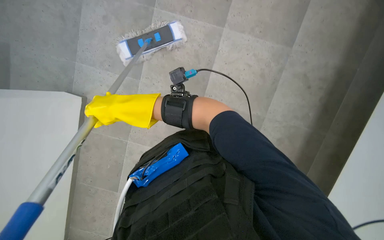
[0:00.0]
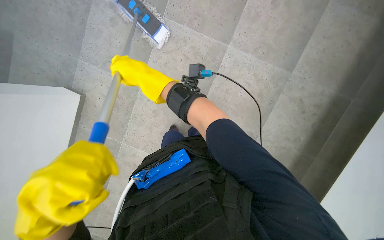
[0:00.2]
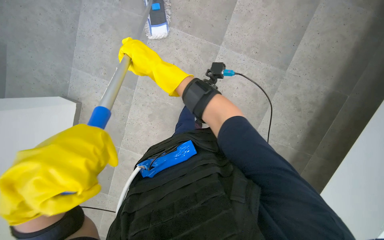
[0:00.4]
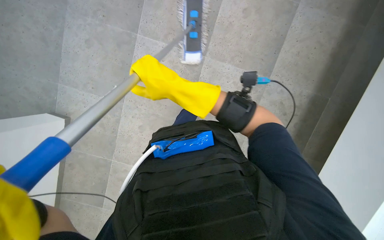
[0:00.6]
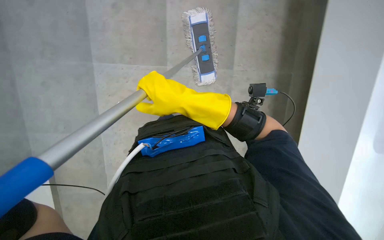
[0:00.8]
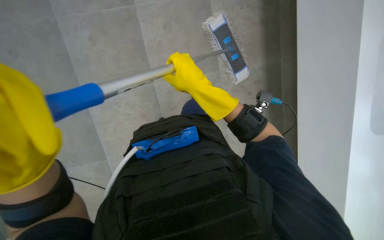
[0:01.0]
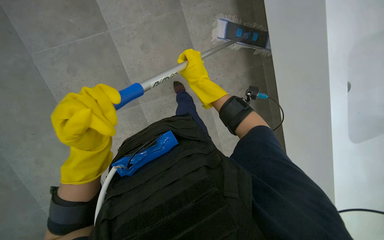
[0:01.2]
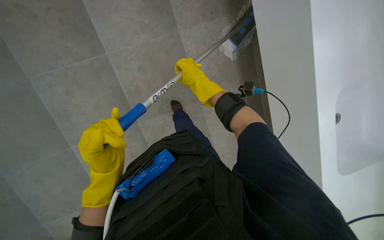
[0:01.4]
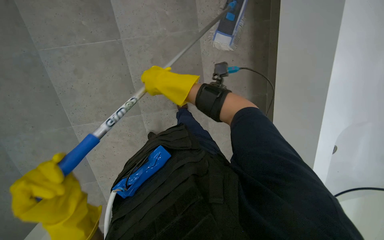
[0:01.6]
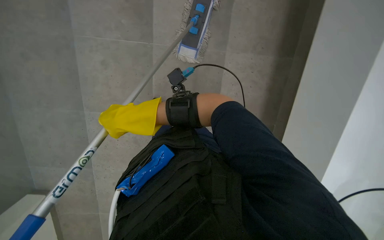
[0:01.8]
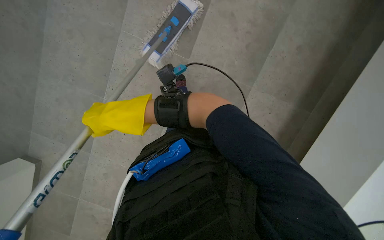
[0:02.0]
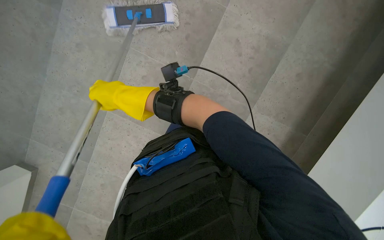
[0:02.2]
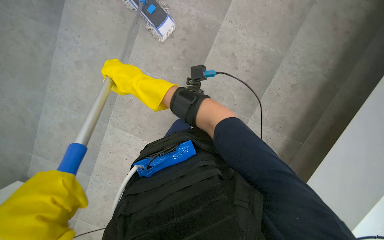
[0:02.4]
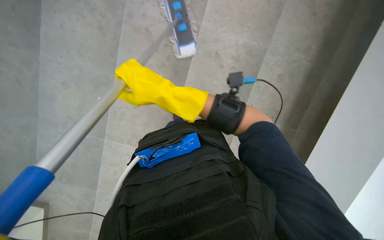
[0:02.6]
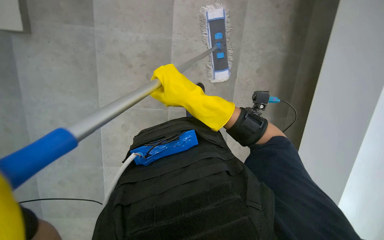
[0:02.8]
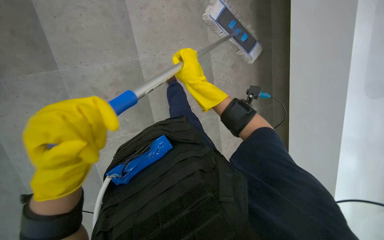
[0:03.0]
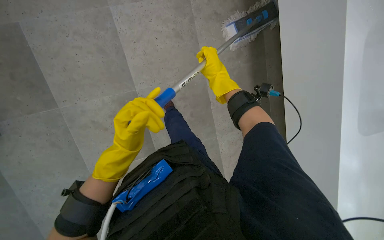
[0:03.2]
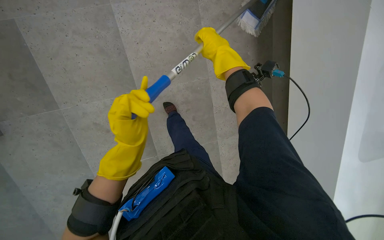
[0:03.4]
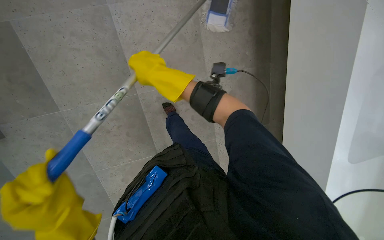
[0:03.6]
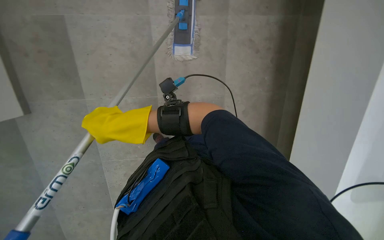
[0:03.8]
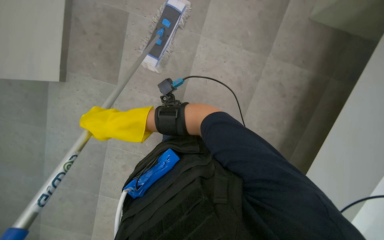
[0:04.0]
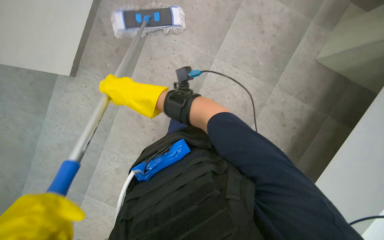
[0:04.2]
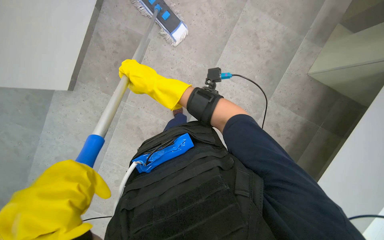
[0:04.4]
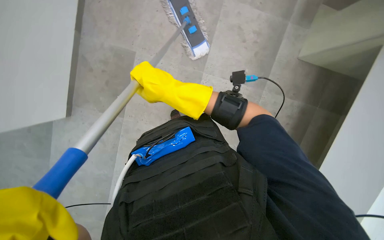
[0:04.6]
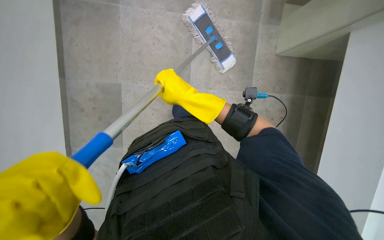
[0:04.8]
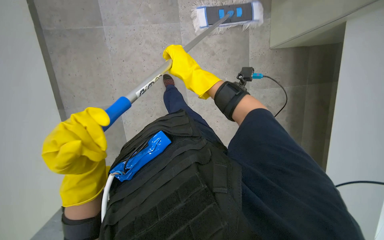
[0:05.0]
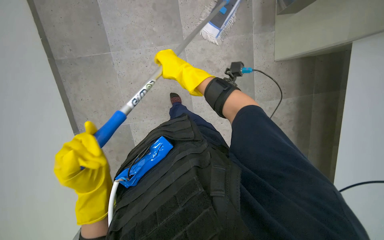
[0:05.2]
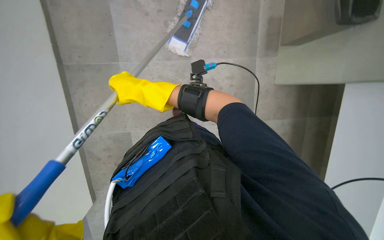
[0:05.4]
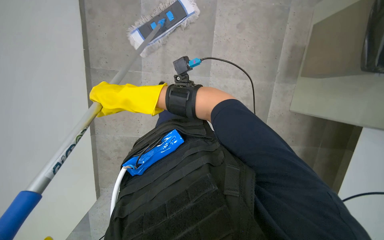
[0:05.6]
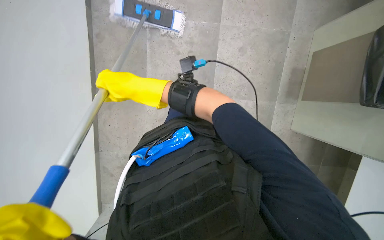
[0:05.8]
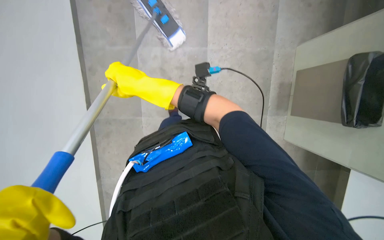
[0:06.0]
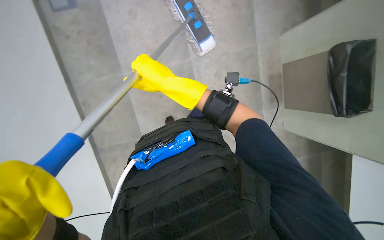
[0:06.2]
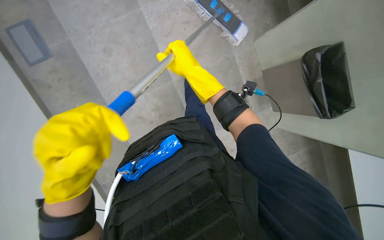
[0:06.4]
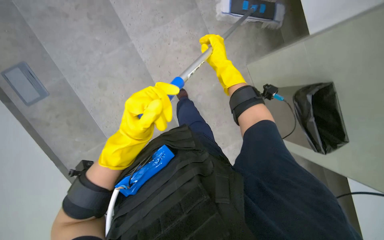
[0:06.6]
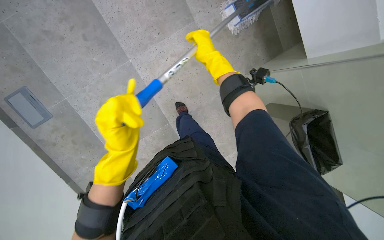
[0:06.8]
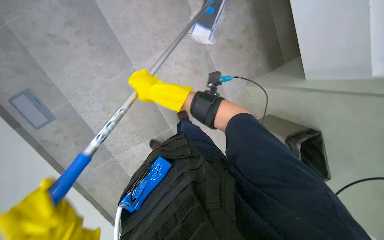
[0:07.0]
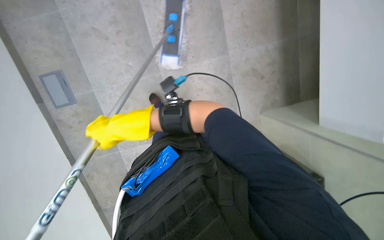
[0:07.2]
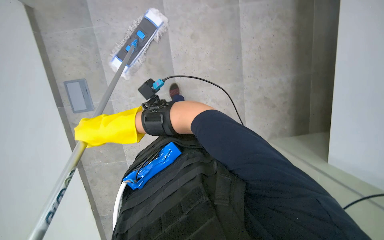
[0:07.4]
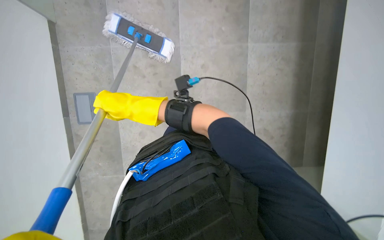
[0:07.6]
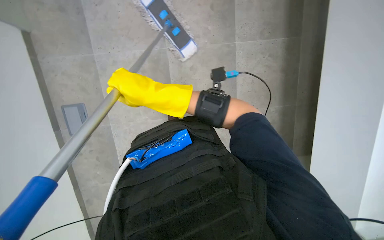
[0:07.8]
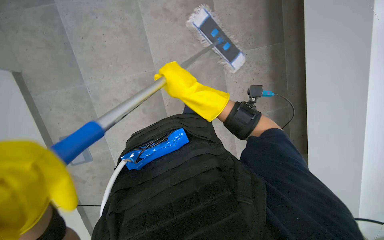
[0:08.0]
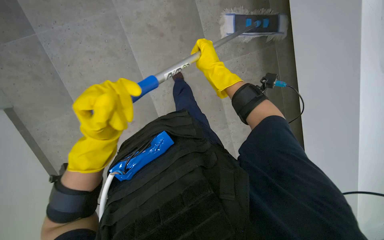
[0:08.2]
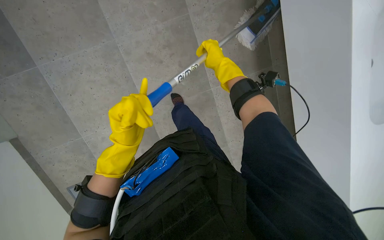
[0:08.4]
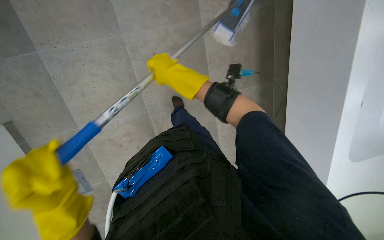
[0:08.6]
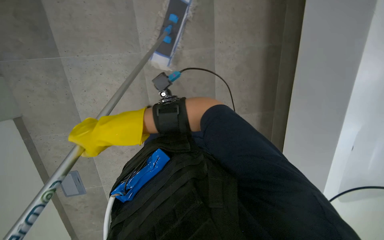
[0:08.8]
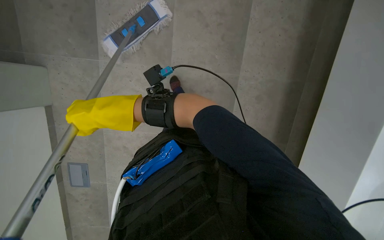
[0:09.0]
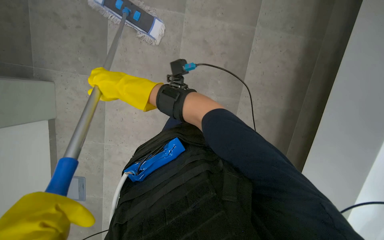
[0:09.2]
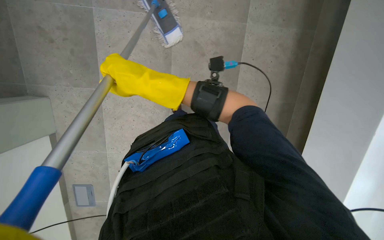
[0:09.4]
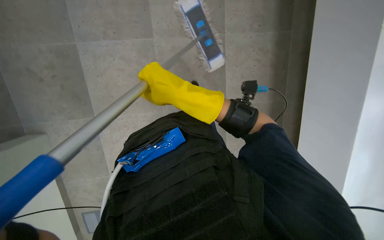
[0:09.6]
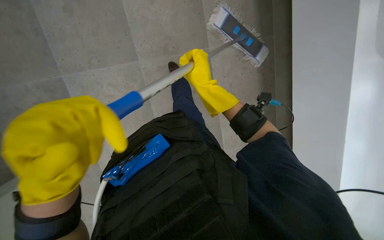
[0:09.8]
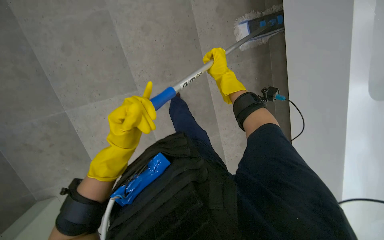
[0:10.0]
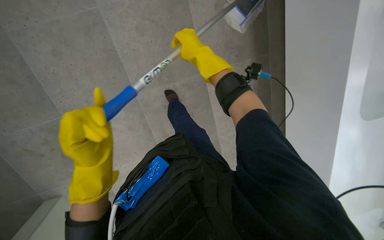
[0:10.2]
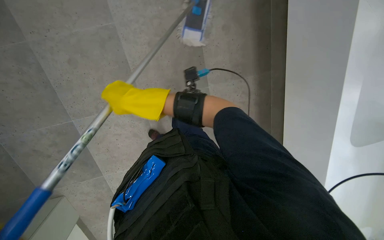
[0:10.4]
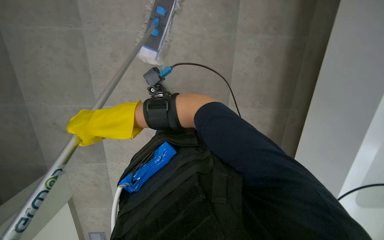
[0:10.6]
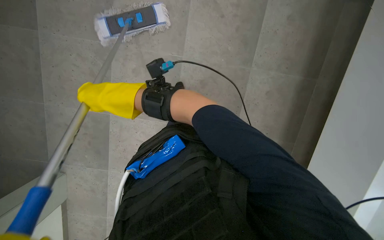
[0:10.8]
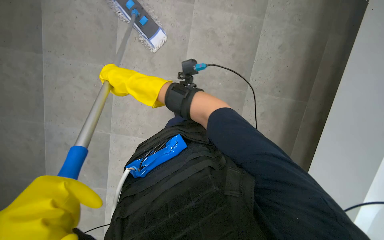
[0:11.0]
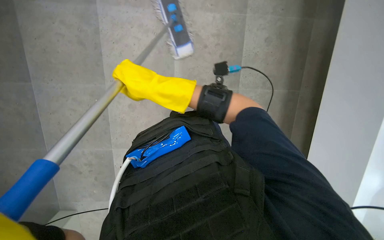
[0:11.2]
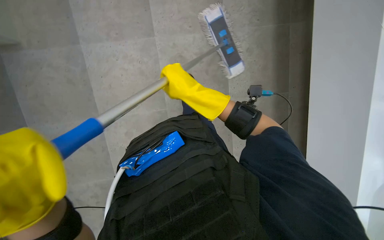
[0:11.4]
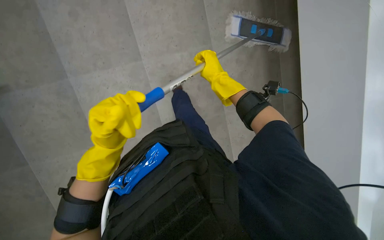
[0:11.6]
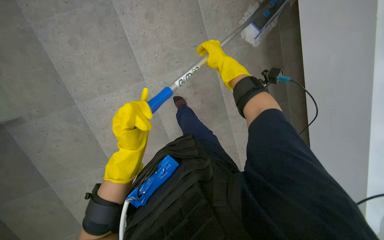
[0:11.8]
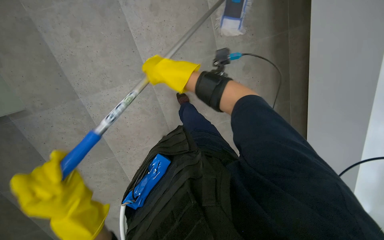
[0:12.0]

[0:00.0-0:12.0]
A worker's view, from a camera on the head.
Job: mopping floor.
The whole recording: Mopping tiled floor. The worker mops the tiled floor with a long-handled mop.
0:00.0 to 0:01.6: The wearer looks some 20 degrees further upward. Everything in view rotates about 25 degrees counterclockwise. The right hand moves to the right and up the picture, roughly 40 cm.
0:01.6 to 0:03.0: The wearer looks roughly 10 degrees further upward. The right hand heads to the right, covering some 15 cm.
0:03.0 to 0:04.4: The camera pitches upward, by approximately 15 degrees. The right hand moves left and right over about 30 cm, changing direction 2 times.
0:06.0 to 0:07.6: The camera pitches upward, by some 15 degrees. The right hand travels to the right and back again, approximately 20 cm each way.
0:09.0 to 0:10.4: The wearer looks about 20 degrees further upward.
0:10.4 to 0:12.0: The right hand swings left and right, roughly 35 cm each way, with 2 reversals.

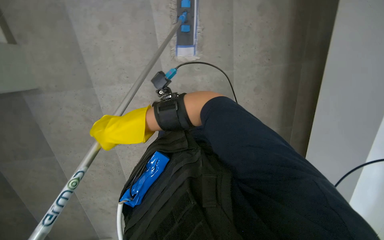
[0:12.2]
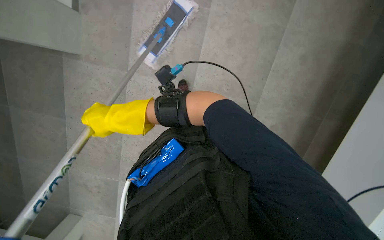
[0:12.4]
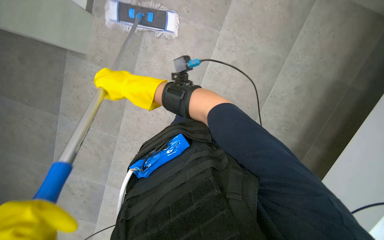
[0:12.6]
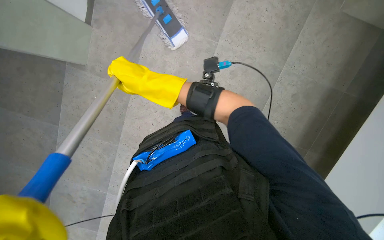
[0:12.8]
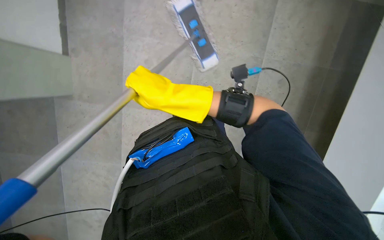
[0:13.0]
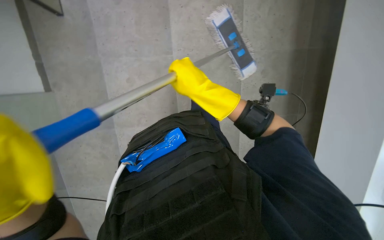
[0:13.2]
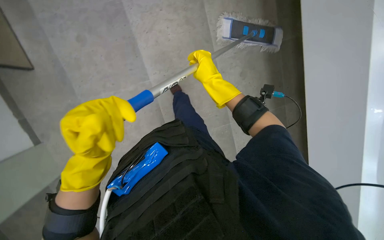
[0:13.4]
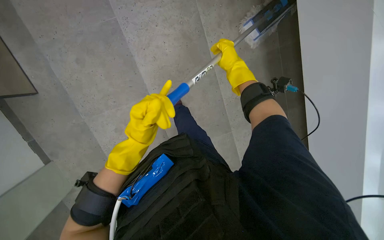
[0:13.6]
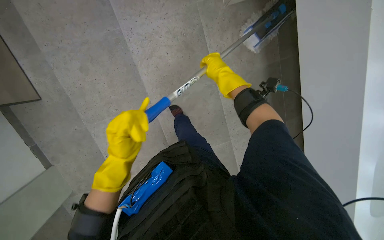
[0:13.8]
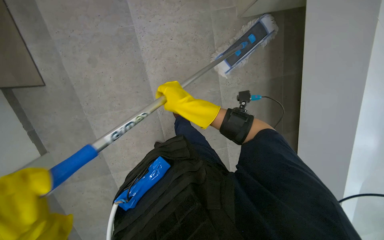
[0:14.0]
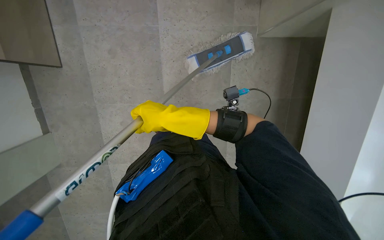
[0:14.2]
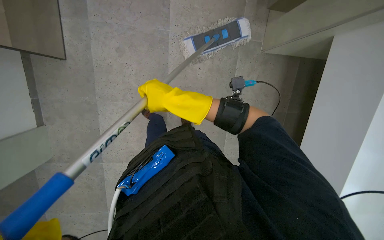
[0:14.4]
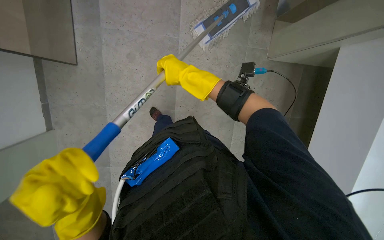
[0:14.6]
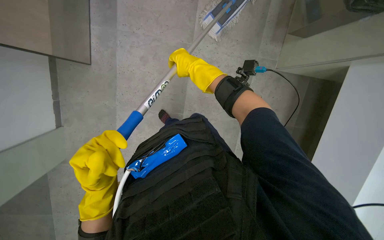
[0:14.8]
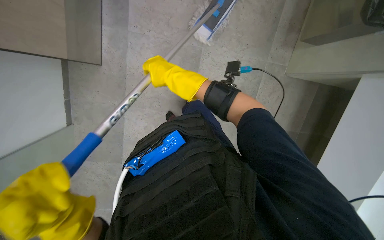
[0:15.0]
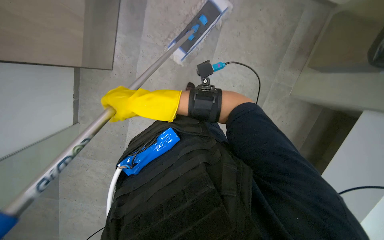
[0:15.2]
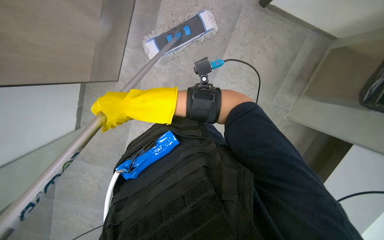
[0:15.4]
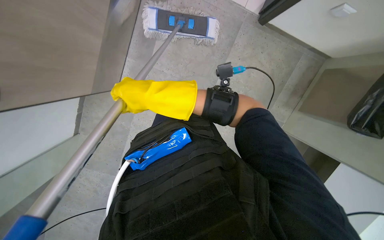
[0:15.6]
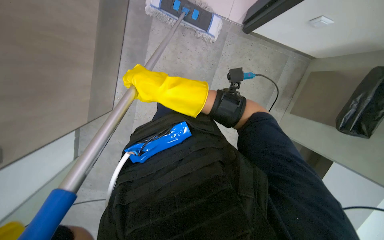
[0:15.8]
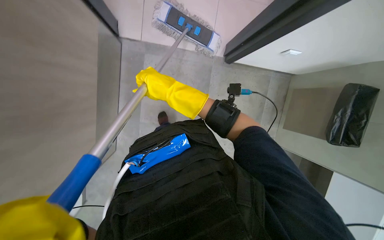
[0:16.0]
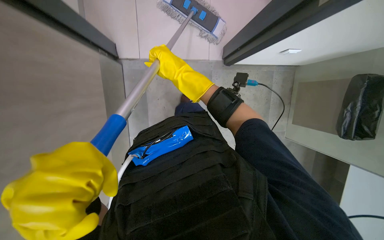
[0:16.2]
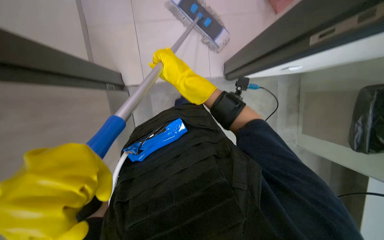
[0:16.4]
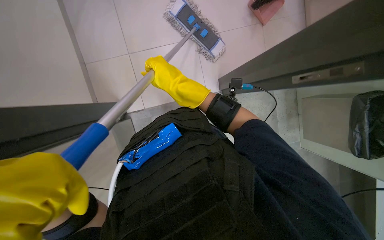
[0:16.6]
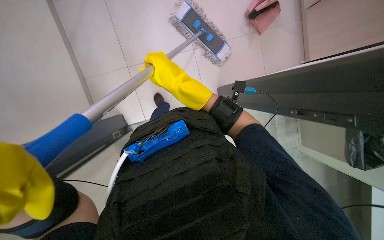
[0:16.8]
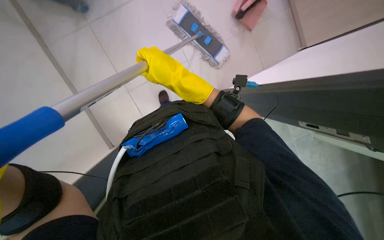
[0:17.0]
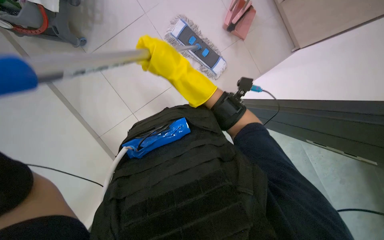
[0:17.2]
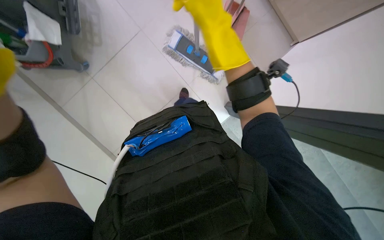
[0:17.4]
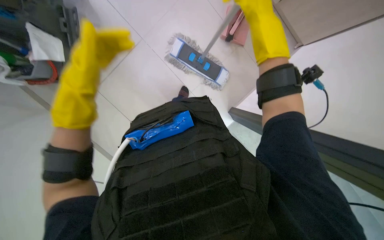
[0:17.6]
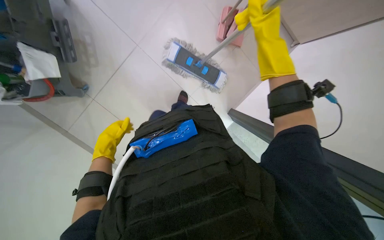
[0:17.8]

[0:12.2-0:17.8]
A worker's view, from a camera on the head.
Job: mopping floor.
The whole recording: Mopping tiled floor. The worker mops the tiled floor with a long-handled mop.
0:13.6 to 0:15.0: The wearer looks roughly 15 degrees further upward. The scene rotates clockwise by some 25 degrees. The right hand goes about 35 cm to the left.
0:16.4 to 0:17.8: The wearer looks some 15 degrees further upward. The right hand shifts about 25 cm to the right and nearer to the camera.

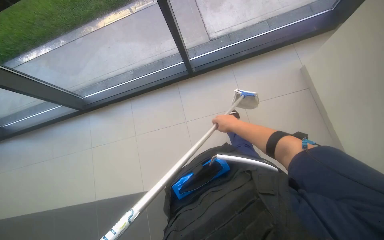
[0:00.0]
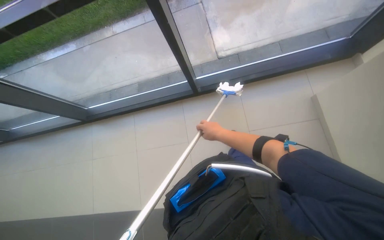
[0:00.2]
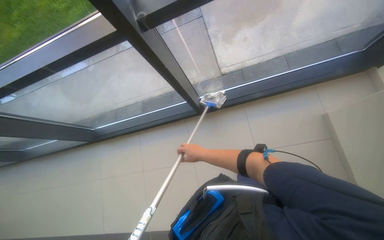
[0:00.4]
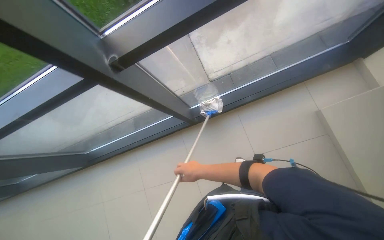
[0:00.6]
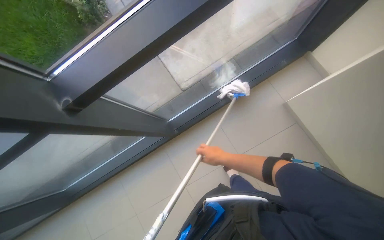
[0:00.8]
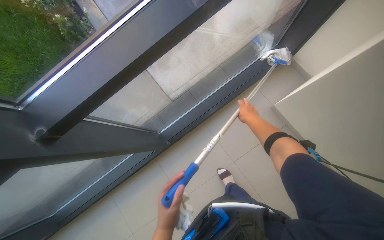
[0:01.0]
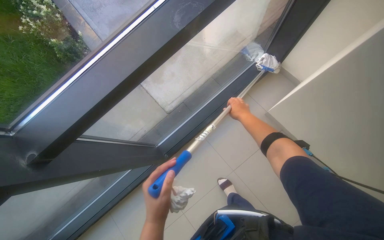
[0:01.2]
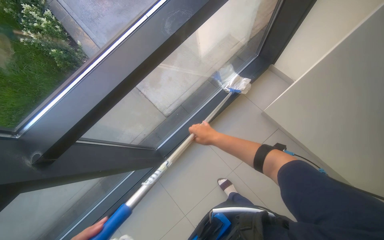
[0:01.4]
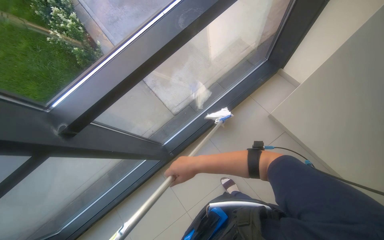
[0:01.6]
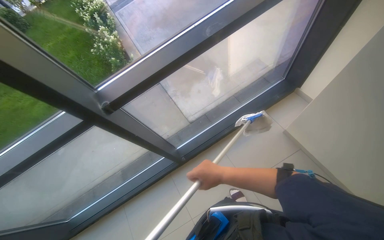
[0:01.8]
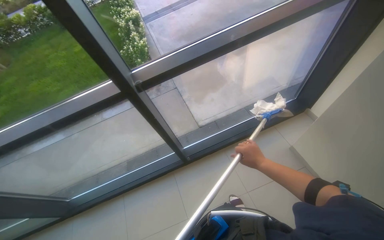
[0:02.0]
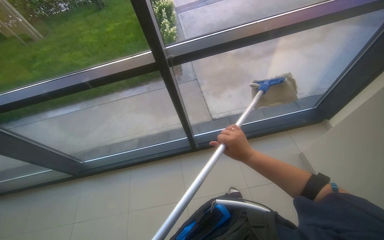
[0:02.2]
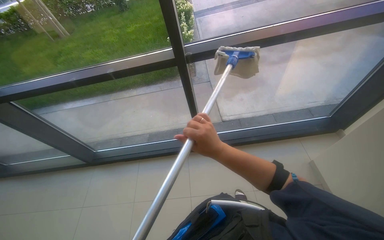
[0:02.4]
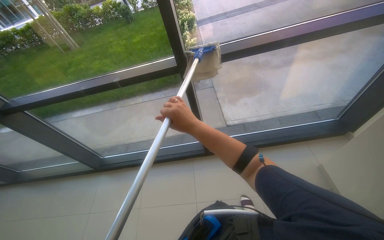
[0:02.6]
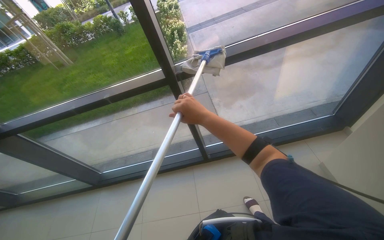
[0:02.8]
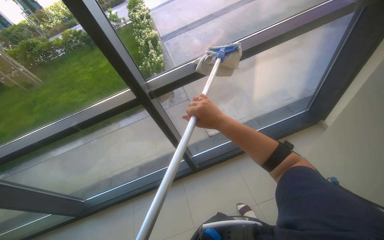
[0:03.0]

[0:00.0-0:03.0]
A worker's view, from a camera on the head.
Job: cleaning windows.
The whole recording: Cleaning glass windows with mop. The worker cleans the large glass windows using a mop with a cloth.
0:01.6 to 0:03.0: The head rotates roughly 20 degrees to the left. The wearer looks some 20 degrees further upward.
